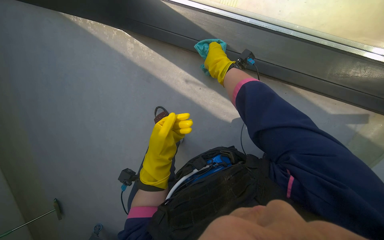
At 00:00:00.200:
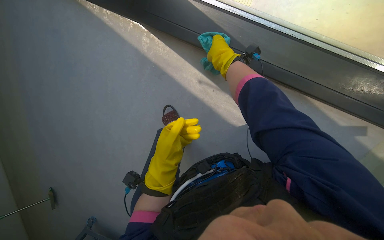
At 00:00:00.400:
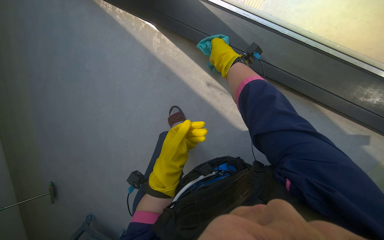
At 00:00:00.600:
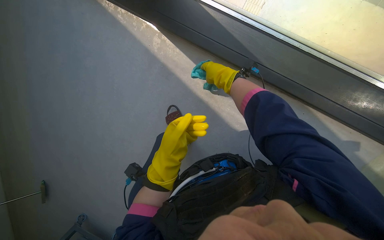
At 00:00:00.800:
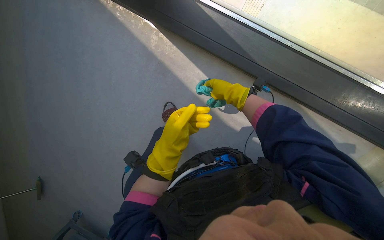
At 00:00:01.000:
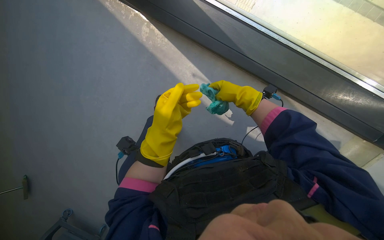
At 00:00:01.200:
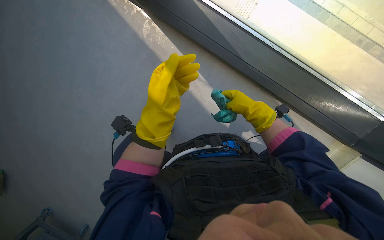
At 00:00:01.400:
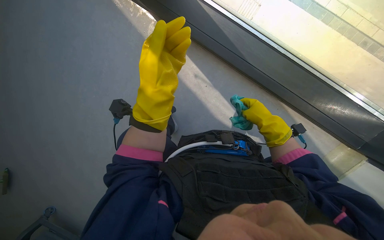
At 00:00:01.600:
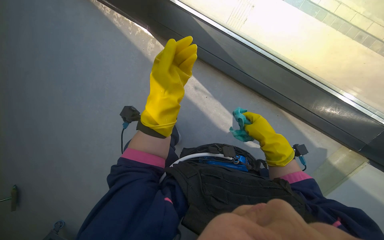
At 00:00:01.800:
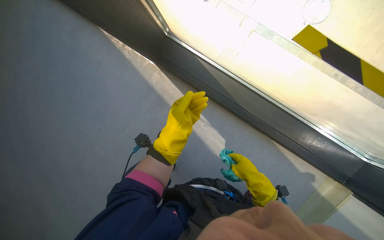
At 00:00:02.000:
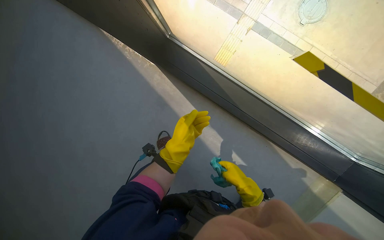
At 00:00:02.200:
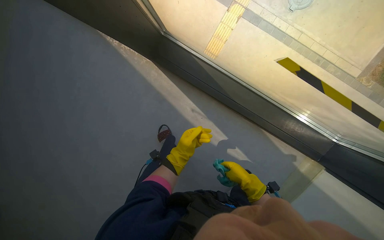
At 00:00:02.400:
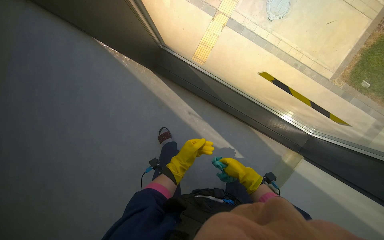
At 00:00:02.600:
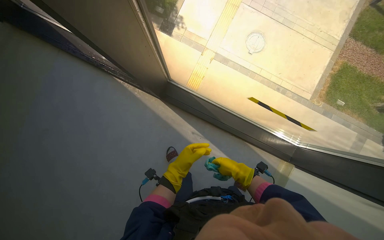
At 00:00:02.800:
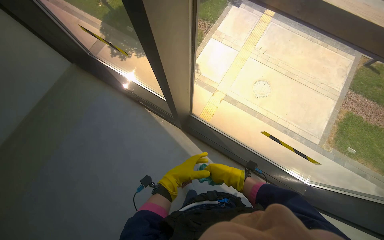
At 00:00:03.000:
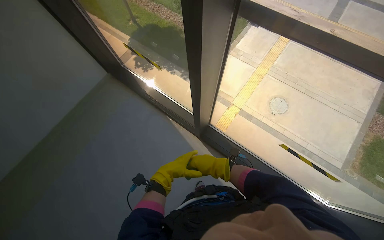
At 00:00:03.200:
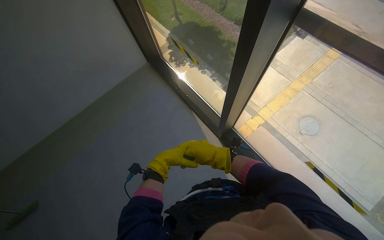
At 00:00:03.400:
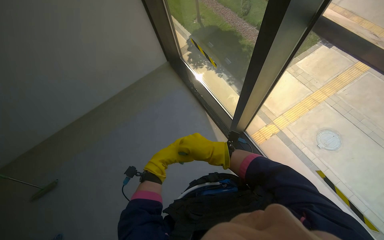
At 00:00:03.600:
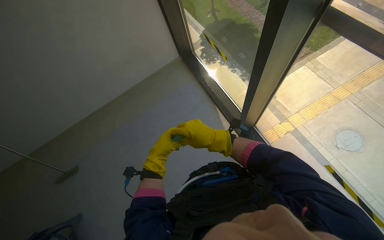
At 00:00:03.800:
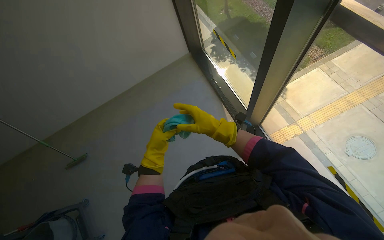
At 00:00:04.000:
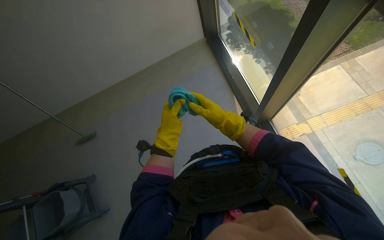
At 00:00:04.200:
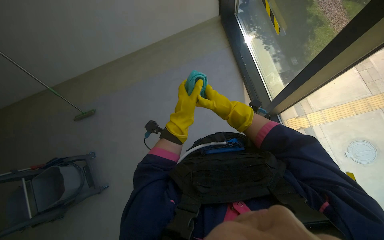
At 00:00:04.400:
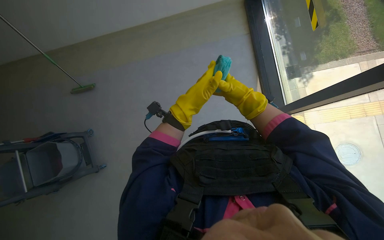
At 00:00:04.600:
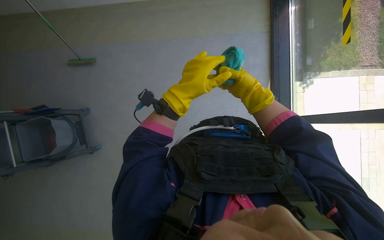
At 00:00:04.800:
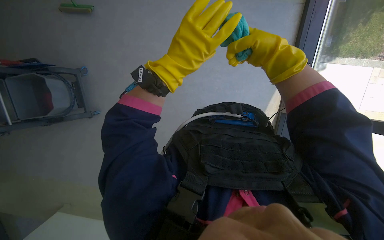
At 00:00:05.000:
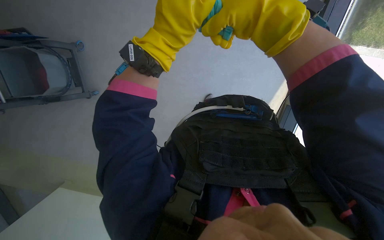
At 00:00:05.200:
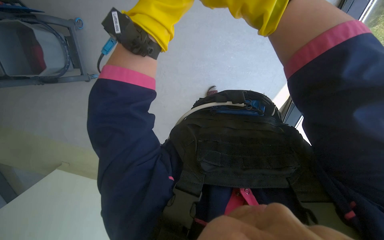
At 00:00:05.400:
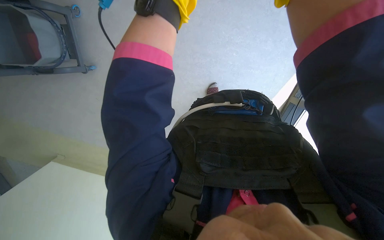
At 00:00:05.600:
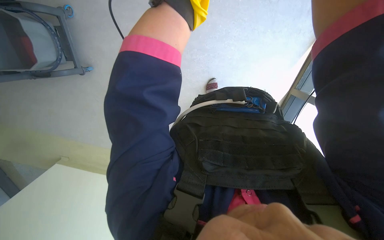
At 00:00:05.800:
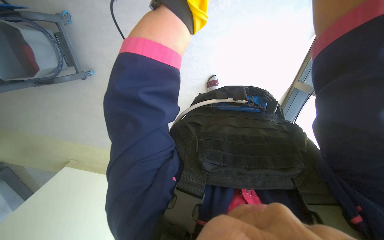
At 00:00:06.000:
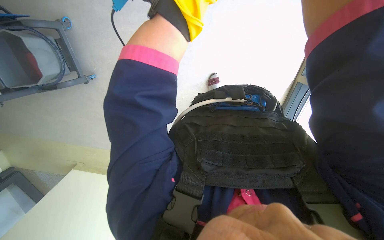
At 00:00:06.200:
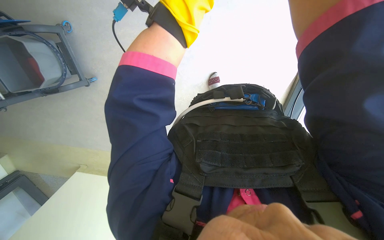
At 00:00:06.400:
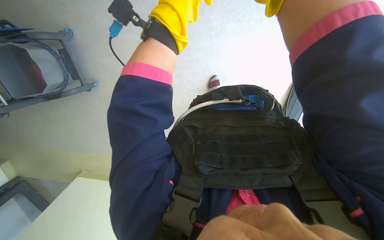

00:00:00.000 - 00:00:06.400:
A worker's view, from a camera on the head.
Job: wiping surfaces.
The whole recording: Wiping window frame with cloth. The worker wipes the window frame with a cleaning cloth.
00:00:00.000 - 00:00:01.600: The right hand goes approximately 25 cm down the picture. The left hand shifts roughly 20 cm up the picture and nearer to the camera.
00:00:01.600 - 00:00:03.200: The camera travels approximately 70 cm. The camera pitches upward, by about 35 degrees.
00:00:03.200 - 00:00:04.800: The wearer looks some 40 degrees further to the left. The view tilts approximately 30 degrees downward.
00:00:04.800 - 00:00:06.400: The wearer looks some 15 degrees further downward.

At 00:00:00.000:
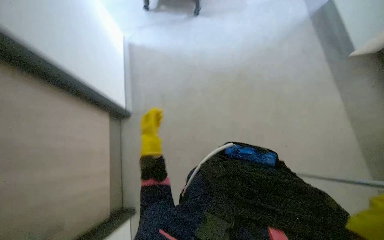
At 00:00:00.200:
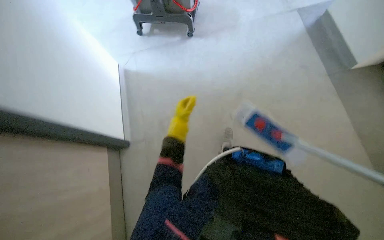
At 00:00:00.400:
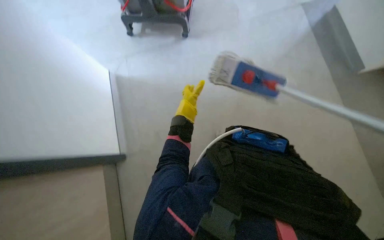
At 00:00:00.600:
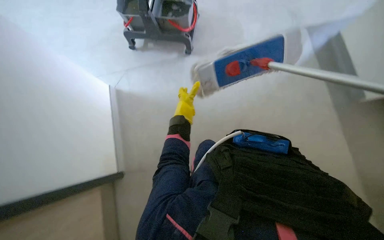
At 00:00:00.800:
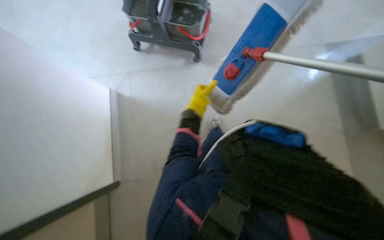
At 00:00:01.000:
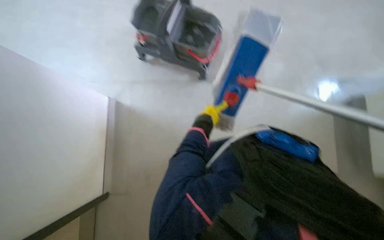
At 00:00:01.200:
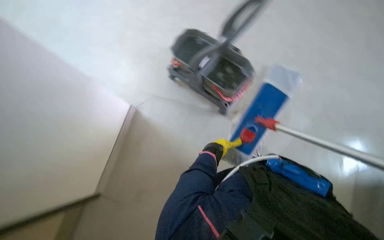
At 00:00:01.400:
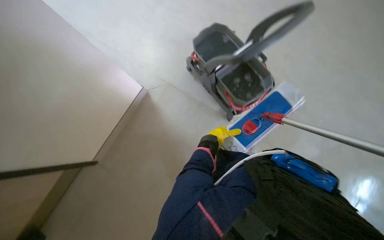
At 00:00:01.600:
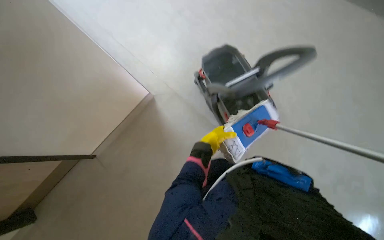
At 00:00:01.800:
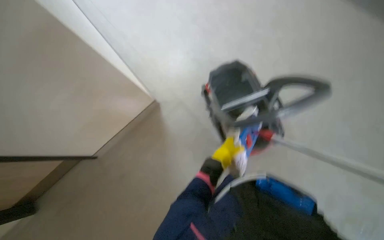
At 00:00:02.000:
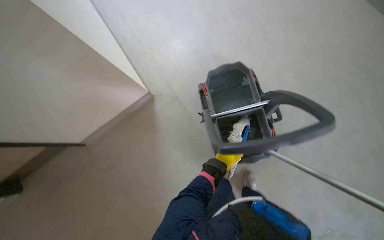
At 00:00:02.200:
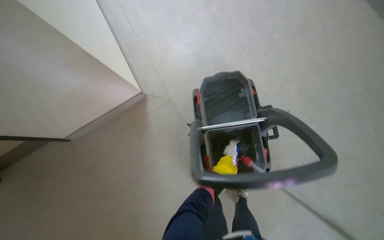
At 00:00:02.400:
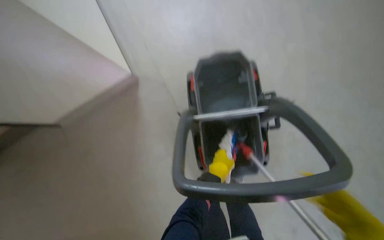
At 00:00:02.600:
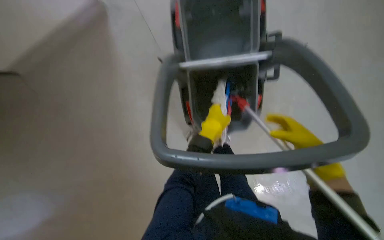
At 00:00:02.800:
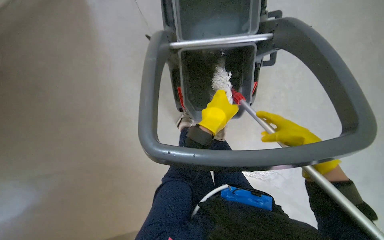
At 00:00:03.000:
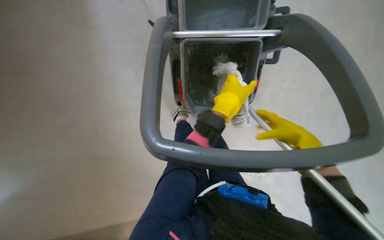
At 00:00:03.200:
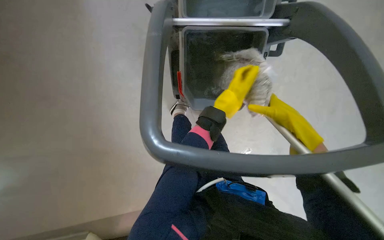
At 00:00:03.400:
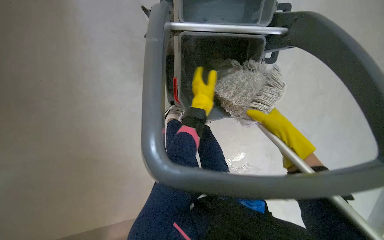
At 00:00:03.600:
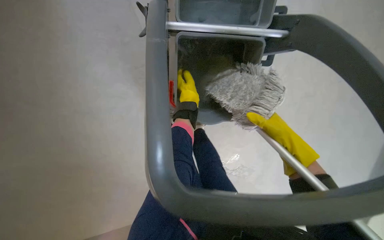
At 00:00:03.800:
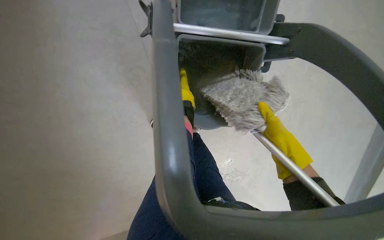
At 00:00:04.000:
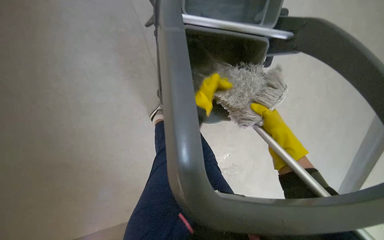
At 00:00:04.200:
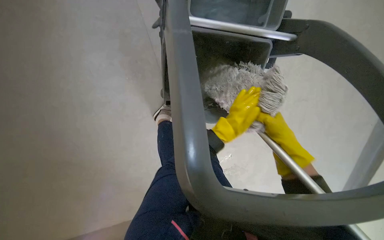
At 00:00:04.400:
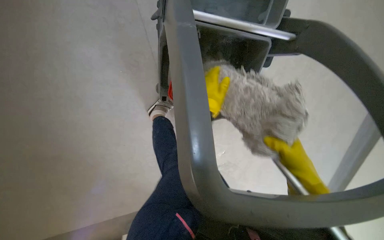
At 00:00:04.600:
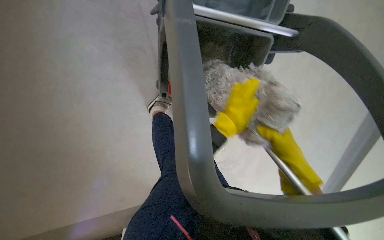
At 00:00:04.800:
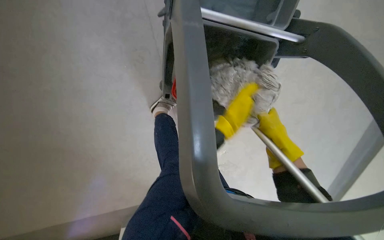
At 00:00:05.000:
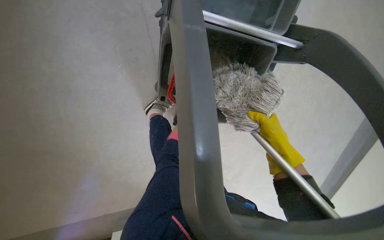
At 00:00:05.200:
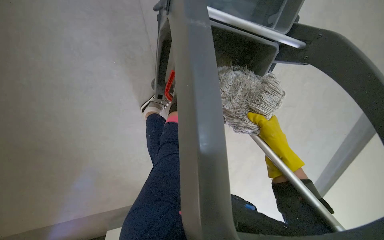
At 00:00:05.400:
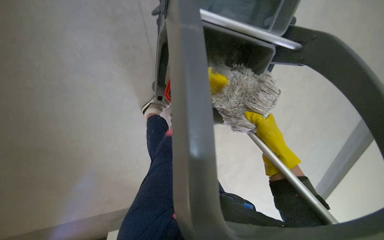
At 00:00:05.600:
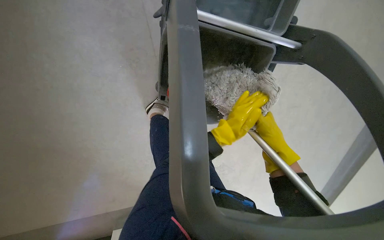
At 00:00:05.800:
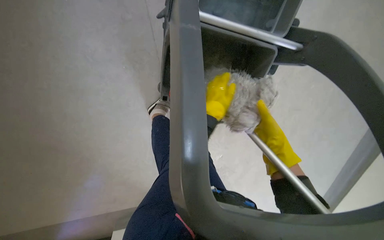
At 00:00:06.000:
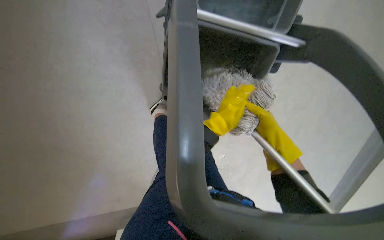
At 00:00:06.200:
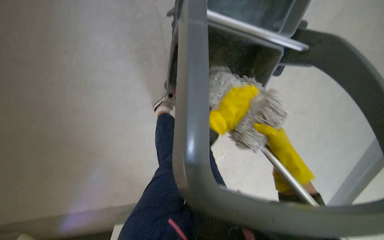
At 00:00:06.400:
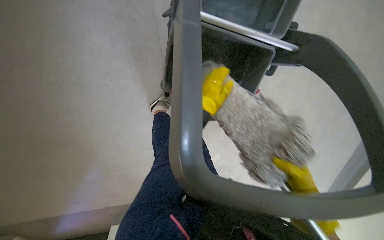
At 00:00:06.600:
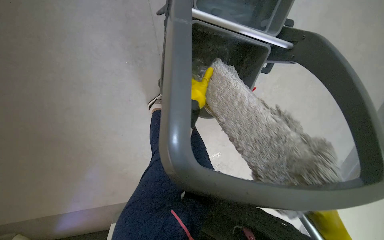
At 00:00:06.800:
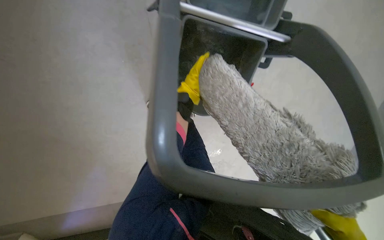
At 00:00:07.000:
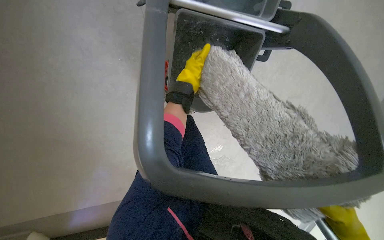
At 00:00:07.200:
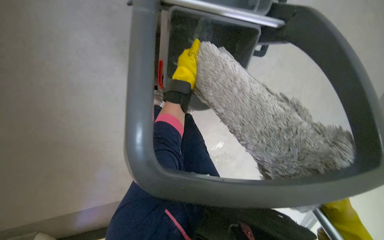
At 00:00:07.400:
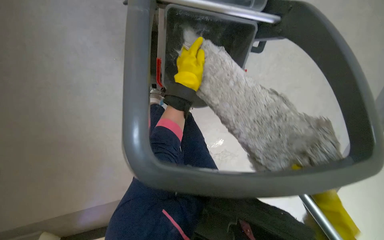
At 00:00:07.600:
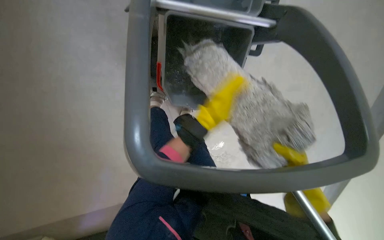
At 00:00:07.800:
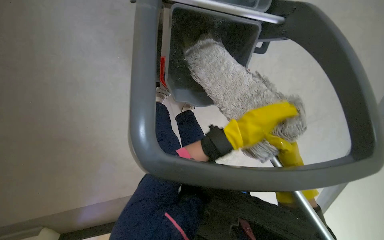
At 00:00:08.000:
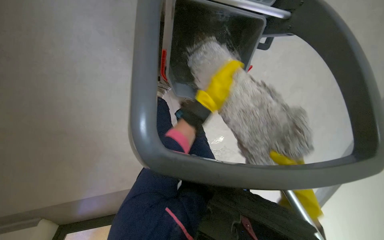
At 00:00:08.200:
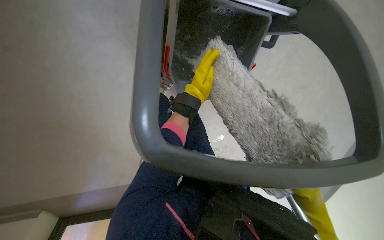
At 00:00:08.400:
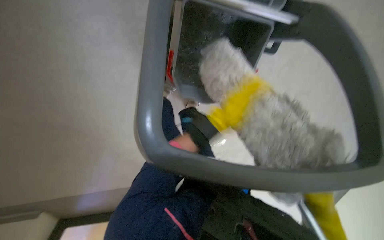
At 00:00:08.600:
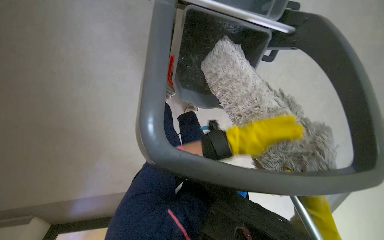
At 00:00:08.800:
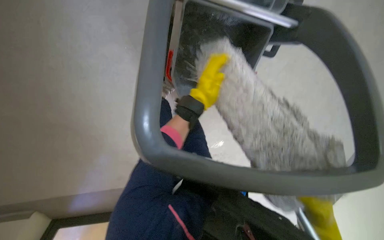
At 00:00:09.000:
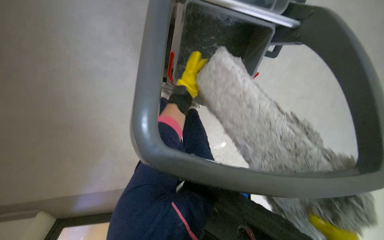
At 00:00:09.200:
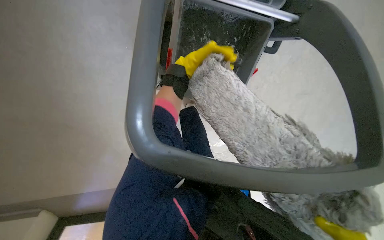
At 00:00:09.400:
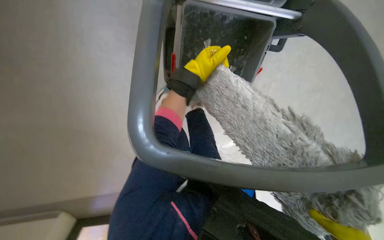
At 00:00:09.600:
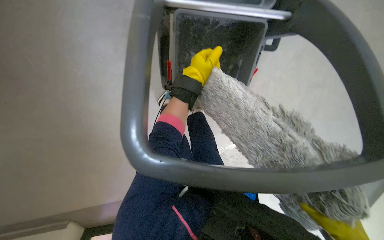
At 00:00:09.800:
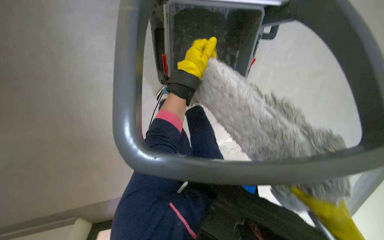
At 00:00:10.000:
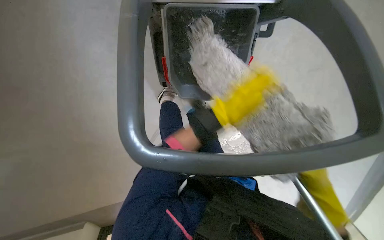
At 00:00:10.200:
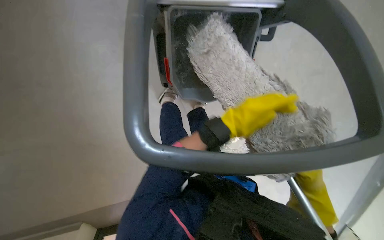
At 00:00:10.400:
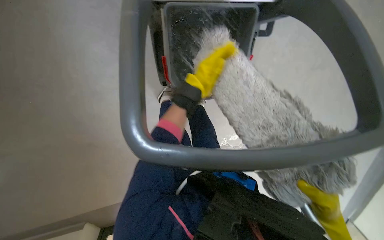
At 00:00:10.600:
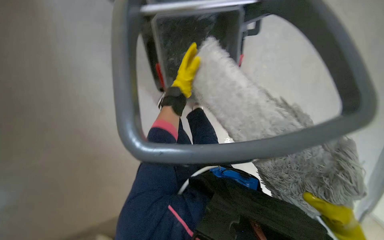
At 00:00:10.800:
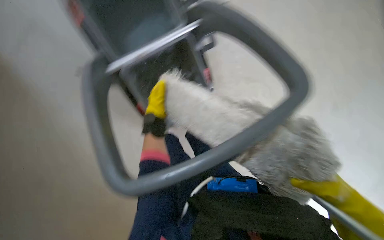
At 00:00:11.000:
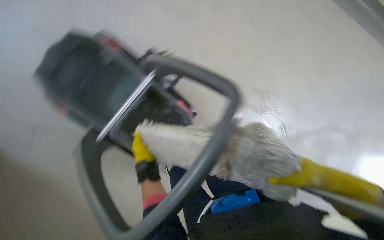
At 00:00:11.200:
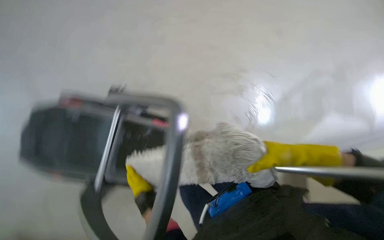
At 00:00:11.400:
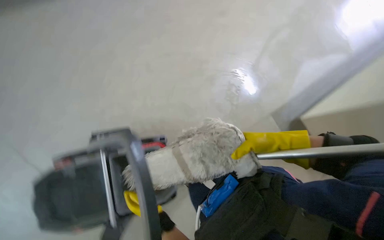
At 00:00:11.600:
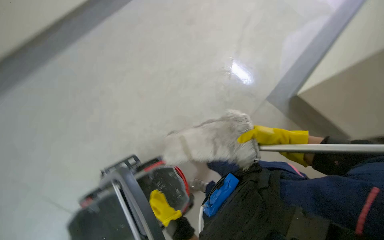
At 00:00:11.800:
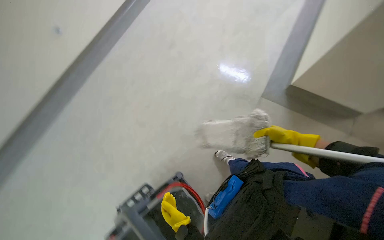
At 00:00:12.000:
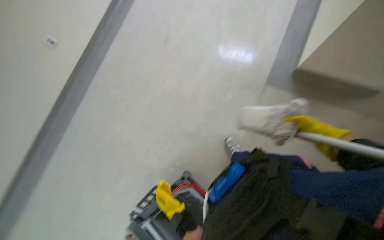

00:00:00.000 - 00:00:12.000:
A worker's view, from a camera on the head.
Job: wiping surfaces.
The whole recording: Mopping the floor. The worker washes the mop then mops the floor with a flat mop.
00:00:00.000 - 00:00:01.600: The view tilts roughly 20 degrees upward.
00:00:01.600 - 00:00:03.000: The view tips downward by about 35 degrees.
00:00:03.000 - 00:00:04.400: The left hand goes farther from the camera and returns, some 25 cm each way.
00:00:04.400 - 00:00:06.000: The right hand shifts about 15 cm up the picture.
00:00:07.600 - 00:00:09.000: The left hand goes nearer and farther, some 30 cm each way, reversing 2 times.
00:00:09.000 - 00:00:10.400: The left hand swings up and down the picture, approximately 30 cm each way, with 2 reversals.
00:00:10.400 - 00:00:12.000: The wearer looks about 20 degrees further upward. The scene rotates counterclockwise by approximately 70 degrees.
